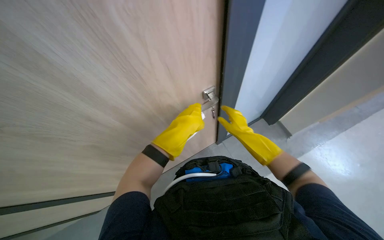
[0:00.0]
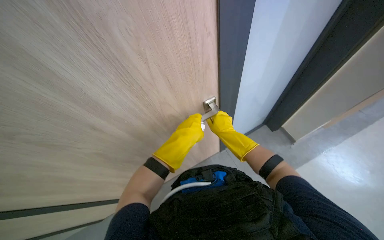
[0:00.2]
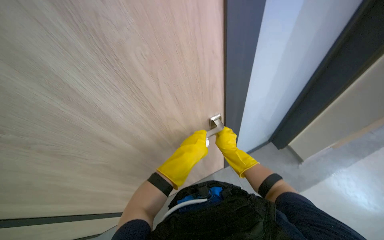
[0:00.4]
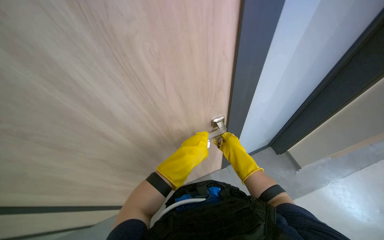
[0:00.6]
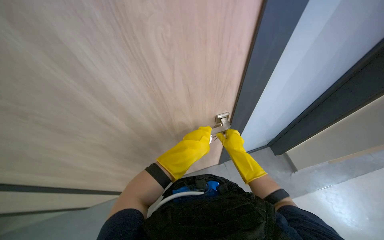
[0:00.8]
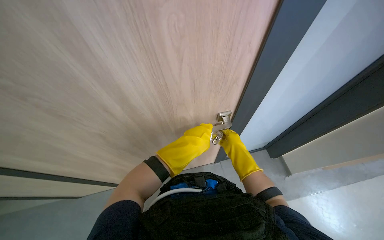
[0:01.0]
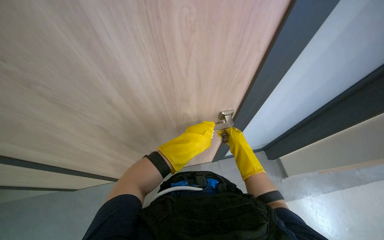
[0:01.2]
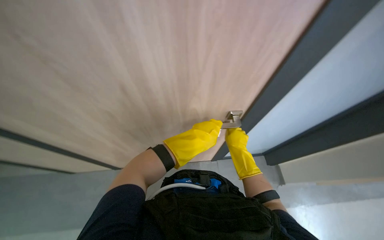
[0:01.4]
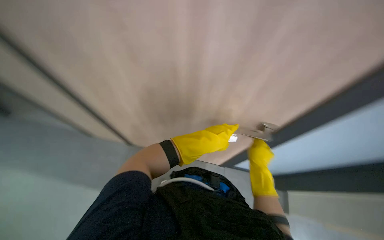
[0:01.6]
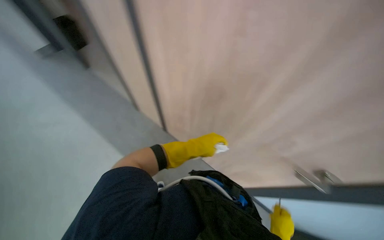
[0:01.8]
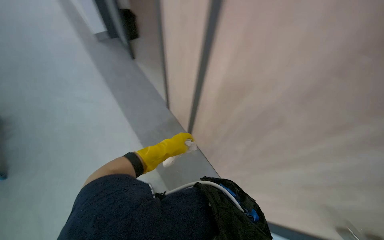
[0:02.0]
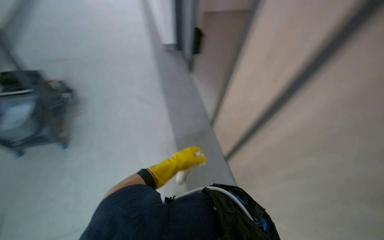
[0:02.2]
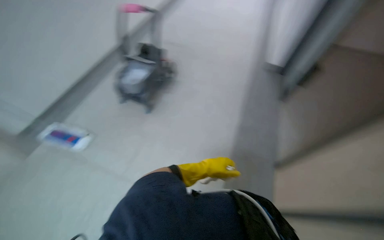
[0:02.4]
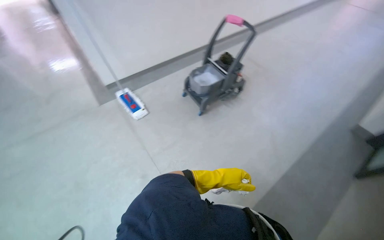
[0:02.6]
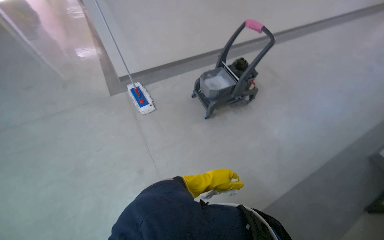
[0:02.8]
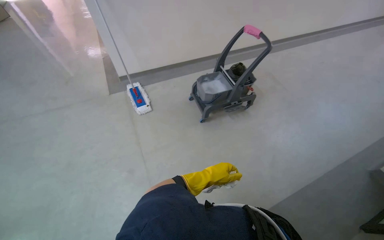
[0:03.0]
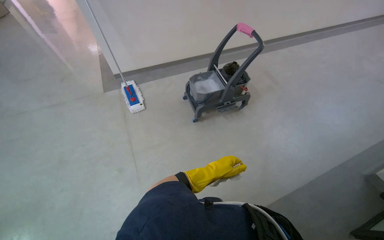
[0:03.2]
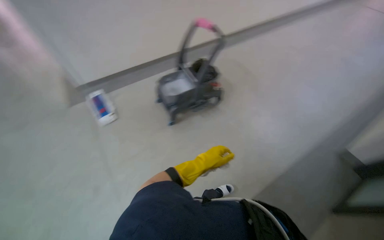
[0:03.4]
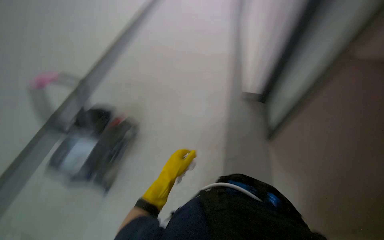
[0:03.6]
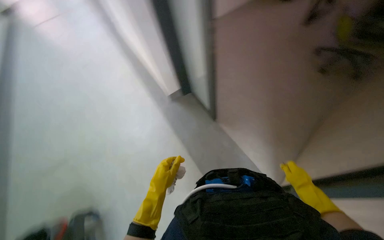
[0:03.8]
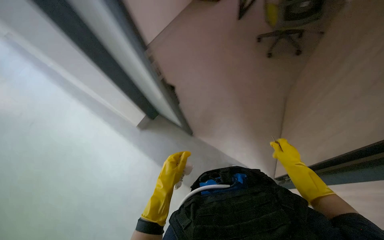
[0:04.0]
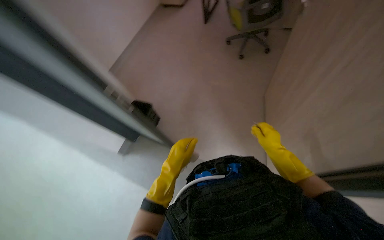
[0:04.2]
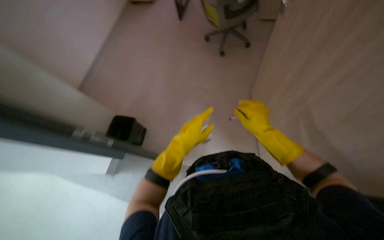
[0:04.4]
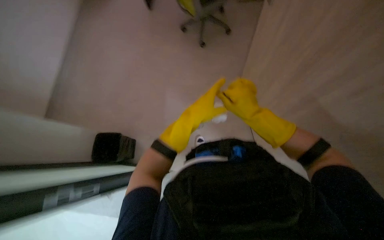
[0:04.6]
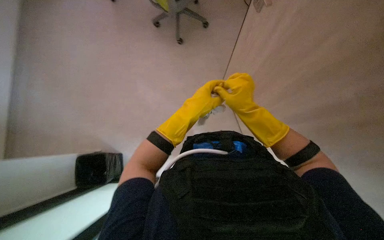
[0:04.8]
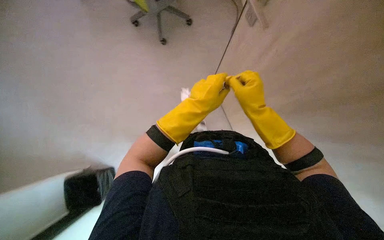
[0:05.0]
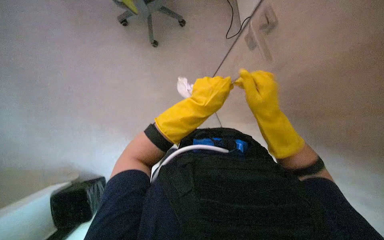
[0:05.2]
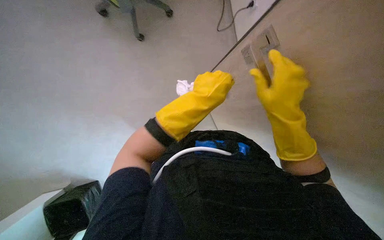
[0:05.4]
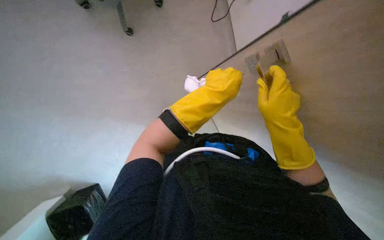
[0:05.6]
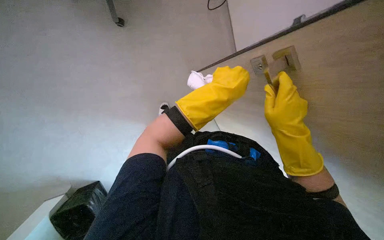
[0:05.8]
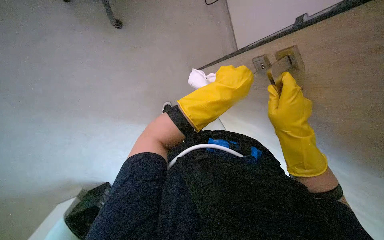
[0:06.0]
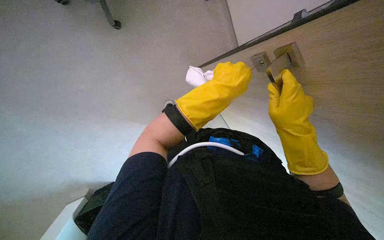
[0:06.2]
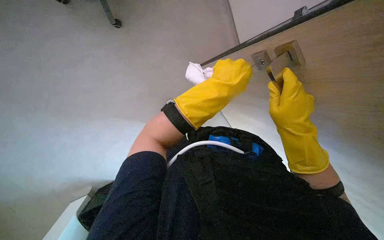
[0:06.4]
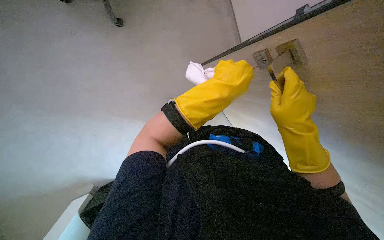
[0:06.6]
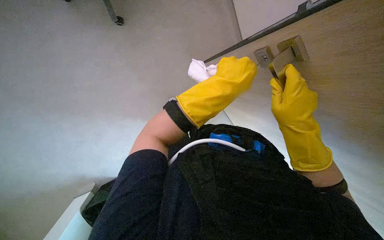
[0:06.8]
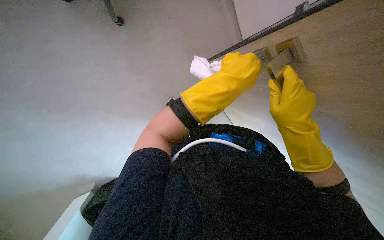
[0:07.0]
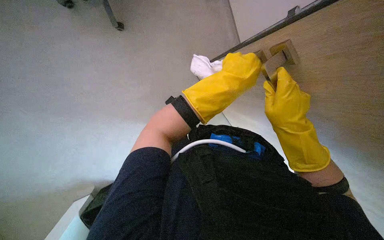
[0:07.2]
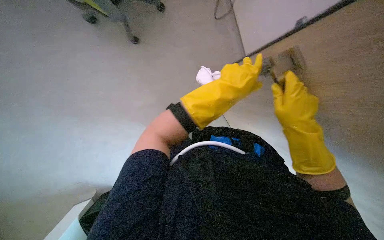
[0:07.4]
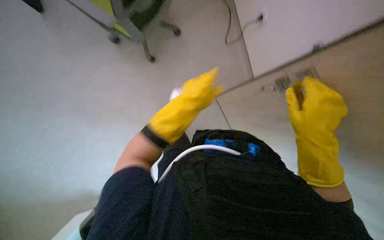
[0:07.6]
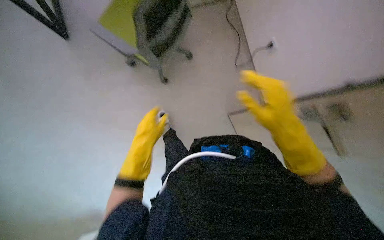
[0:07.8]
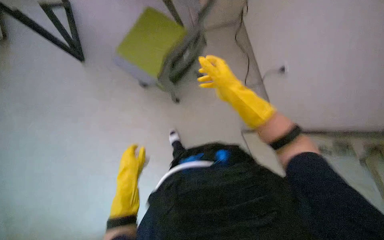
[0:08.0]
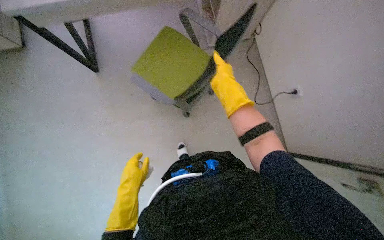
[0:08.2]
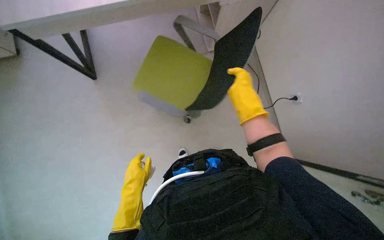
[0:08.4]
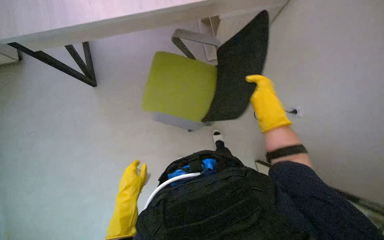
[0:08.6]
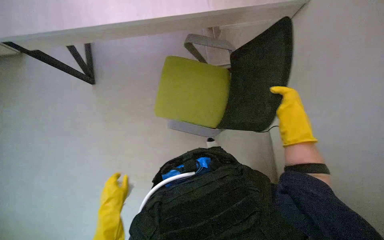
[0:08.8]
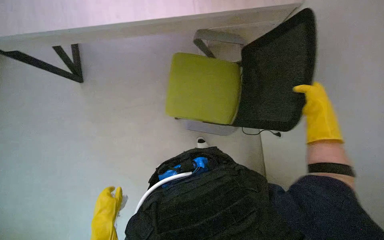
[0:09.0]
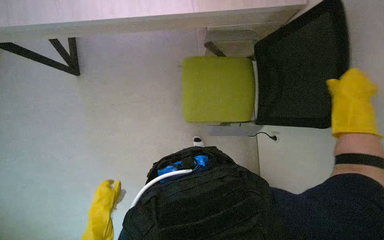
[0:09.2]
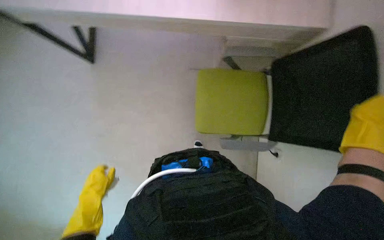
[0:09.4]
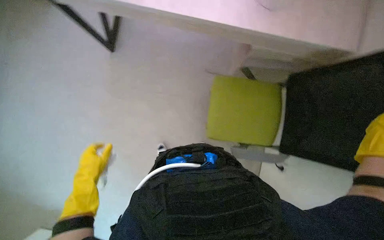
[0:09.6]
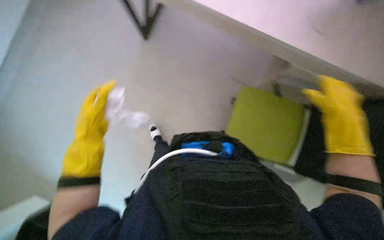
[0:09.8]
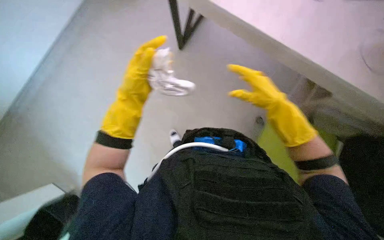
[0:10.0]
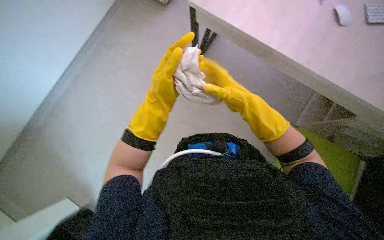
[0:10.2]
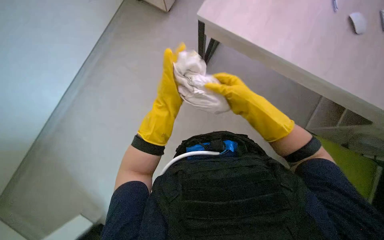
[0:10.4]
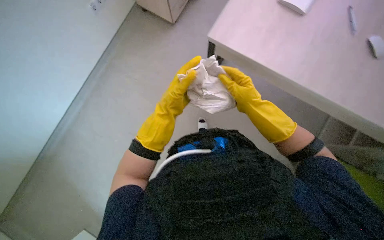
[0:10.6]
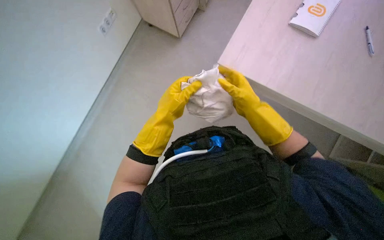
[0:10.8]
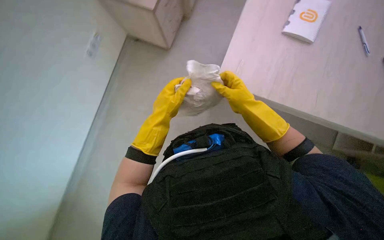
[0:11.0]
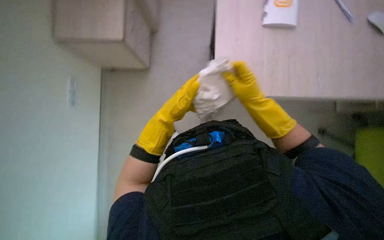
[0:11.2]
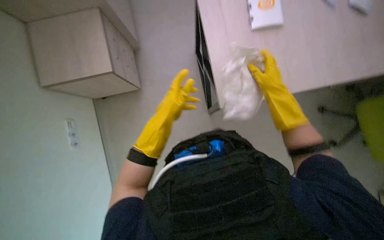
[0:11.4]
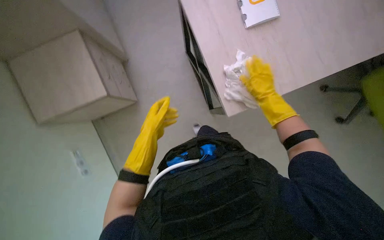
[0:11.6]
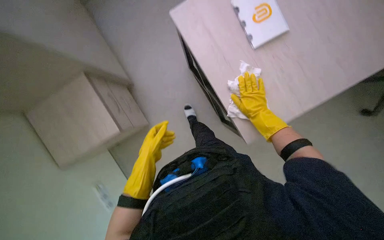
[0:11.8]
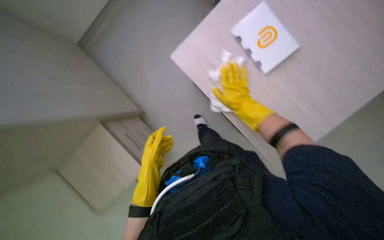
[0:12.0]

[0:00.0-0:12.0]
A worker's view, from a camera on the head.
Job: wiping surfaces.
The whole recording: Wiping office furniture and equipment. The worker wipes various office furniture and equipment, including chairs, desks, door handles, keyboards, and monitors.
0:00.0 to 0:01.6: Everything in view rotates about 35 degrees clockwise.
0:01.6 to 0:03.0: The head rotates roughly 100 degrees to the left. The view tips upward by approximately 15 degrees.
0:04.4 to 0:06.0: The wearer looks some 15 degrees further to the right. The left hand goes about 15 cm to the right and up the picture.
0:06.0 to 0:07.6: The left hand goes approximately 10 cm to the left.
0:07.6 to 0:09.0: The wearer looks about 20 degrees further upward. The right hand heads up the picture, covering approximately 20 cm, and moves some 25 cm to the left and comes back, while the left hand heads to the left and down the picture, covering about 35 cm.
0:09.0 to 0:10.4: The wearer's head swings some 35 degrees to the left.
0:10.4 to 0:12.0: The left hand goes about 15 cm down the picture. Meanwhile the right hand moves farther from the camera, roughly 10 cm.

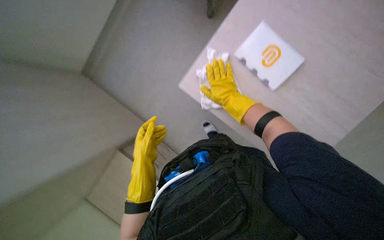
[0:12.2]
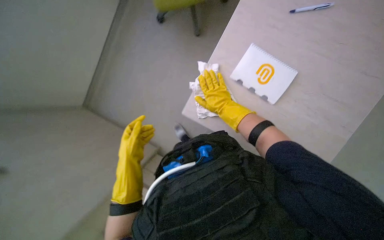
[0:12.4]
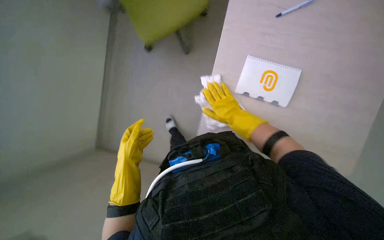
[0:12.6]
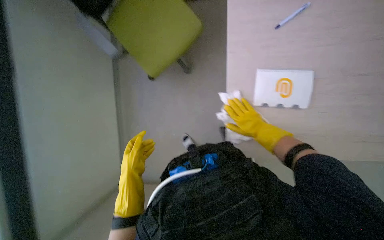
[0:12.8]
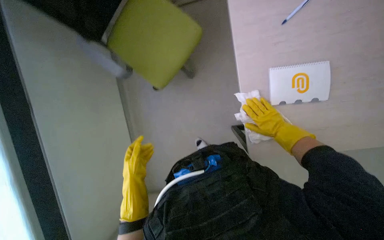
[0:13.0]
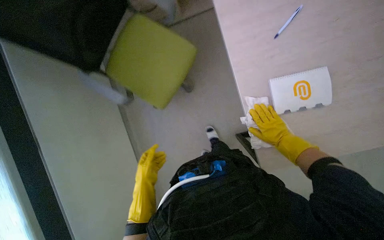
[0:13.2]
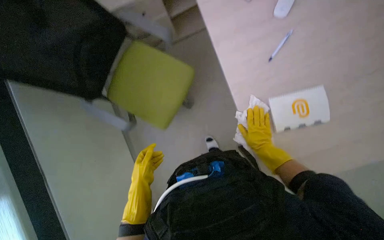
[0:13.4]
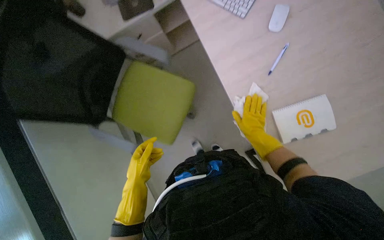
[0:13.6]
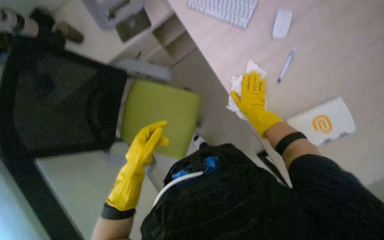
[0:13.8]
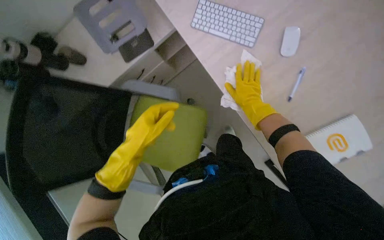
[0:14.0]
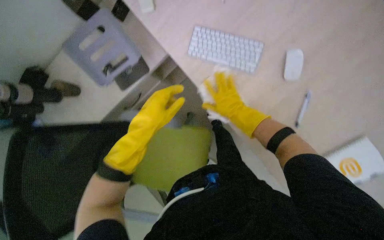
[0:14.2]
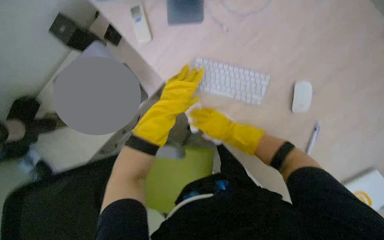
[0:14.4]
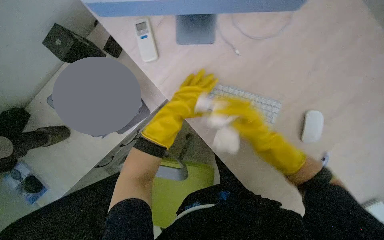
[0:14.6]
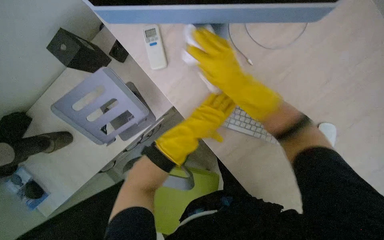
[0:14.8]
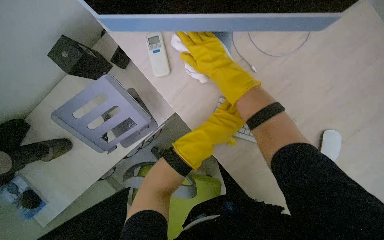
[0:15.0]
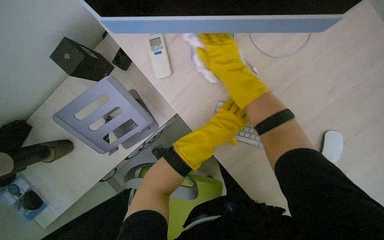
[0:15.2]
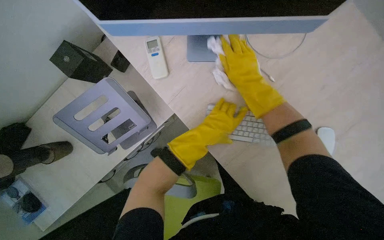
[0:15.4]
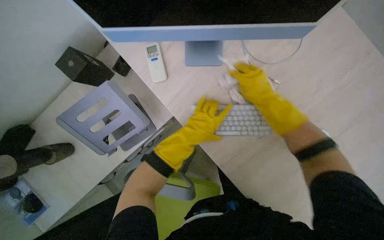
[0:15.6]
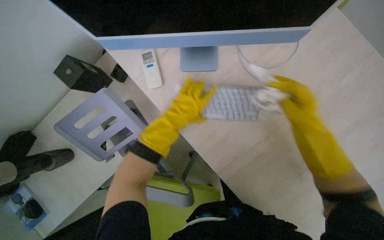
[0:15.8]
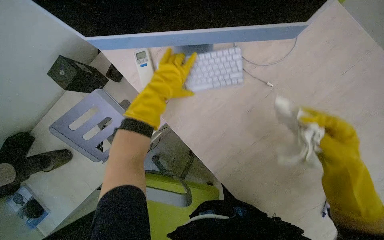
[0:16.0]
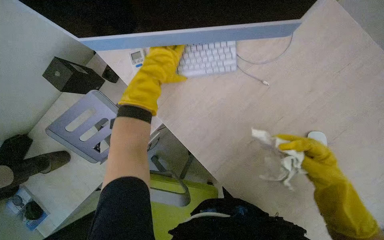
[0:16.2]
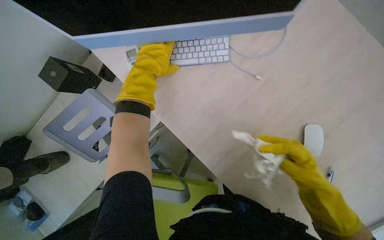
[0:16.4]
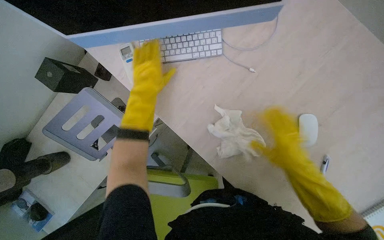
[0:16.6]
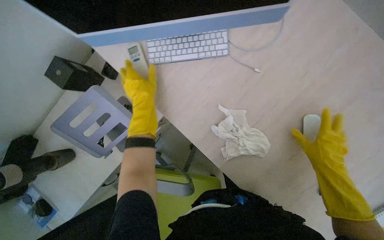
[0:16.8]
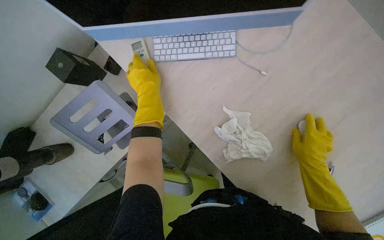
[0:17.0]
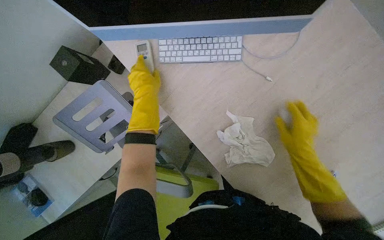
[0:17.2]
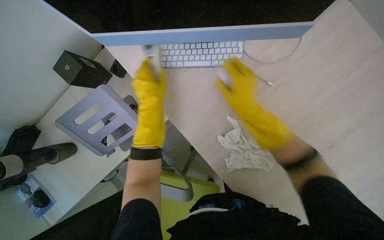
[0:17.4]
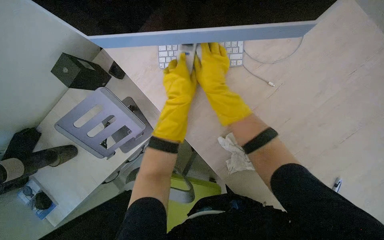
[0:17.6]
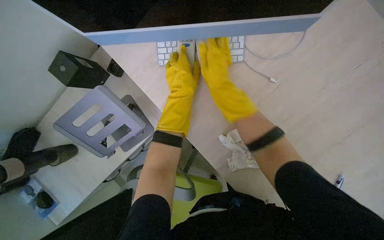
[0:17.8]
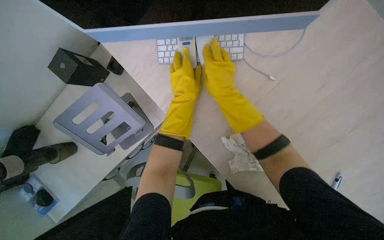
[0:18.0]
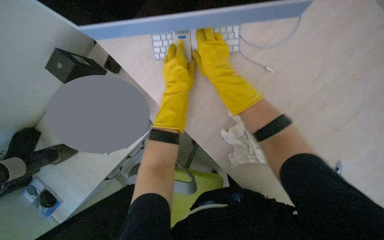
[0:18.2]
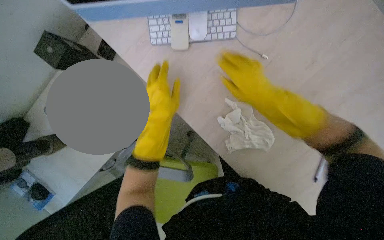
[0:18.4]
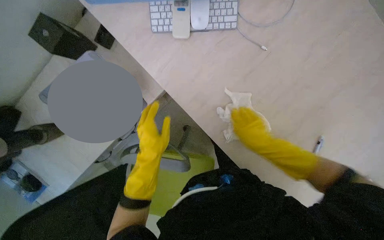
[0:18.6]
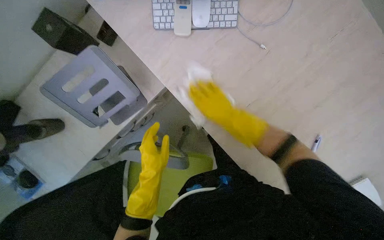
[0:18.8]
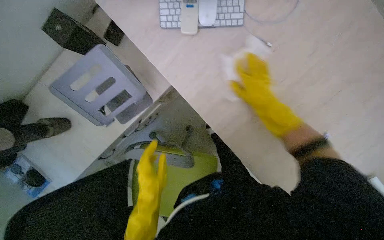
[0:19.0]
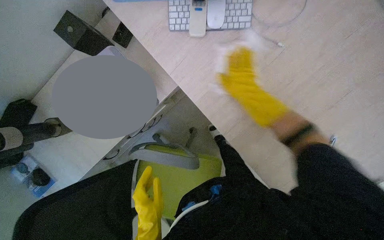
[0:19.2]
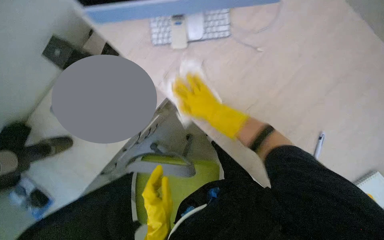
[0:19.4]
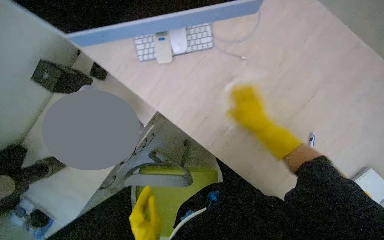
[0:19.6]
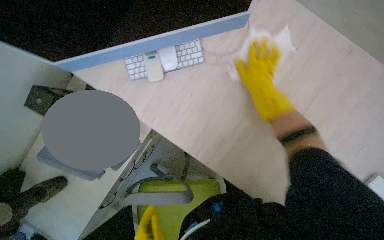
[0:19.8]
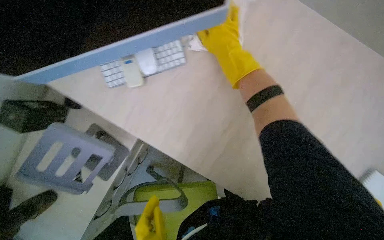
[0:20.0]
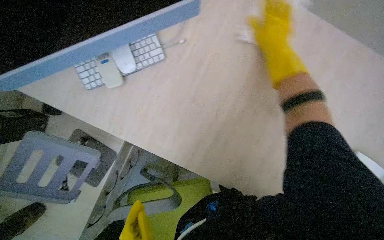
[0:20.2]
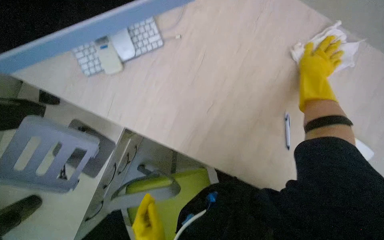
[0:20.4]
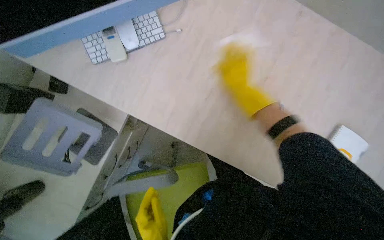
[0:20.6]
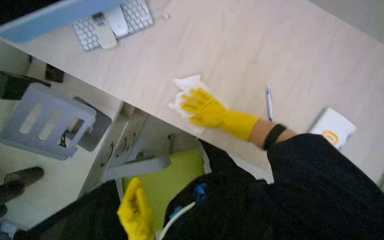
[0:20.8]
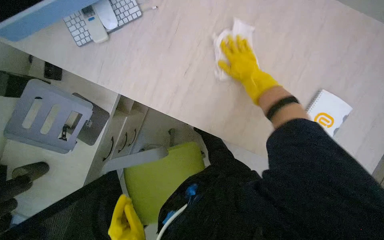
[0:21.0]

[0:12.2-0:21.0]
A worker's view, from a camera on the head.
Job: wiping surfaces.
The whole recording: Wiping office furniture and equipment. The worker wipes various office furniture and equipment, including chairs, desks, door handles, keyboards, and monitors.
0:12.2 to 0:13.6: The camera pitches upward, by about 25 degrees. The scene rotates counterclockwise by roughly 40 degrees.
0:13.6 to 0:15.2: The head travels about 60 cm.
0:15.2 to 0:16.6: The left hand goes roughly 15 cm up the picture and to the left. Meanwhile the right hand travels down the picture and to the right by some 40 cm.
0:16.6 to 0:18.0: The right hand is displaced up the picture and to the left by roughly 35 cm.
0:18.0 to 0:19.6: The right hand goes up and down the picture, approximately 20 cm each way, reversing 2 times.
0:19.6 to 0:21.0: The right hand moves left and right over some 30 cm, changing direction 2 times.